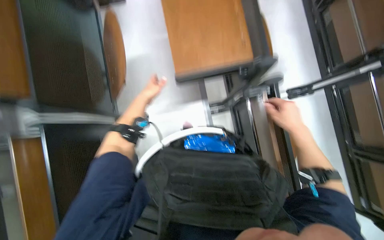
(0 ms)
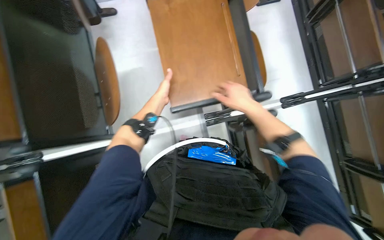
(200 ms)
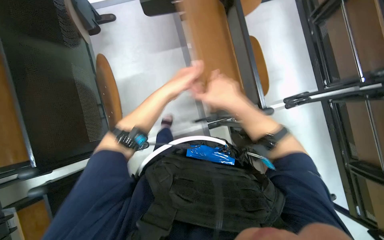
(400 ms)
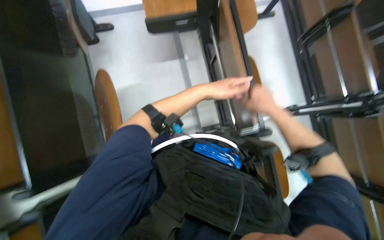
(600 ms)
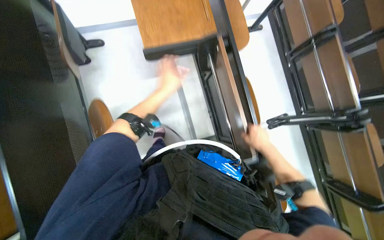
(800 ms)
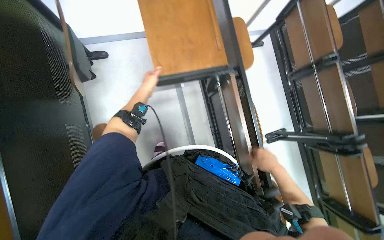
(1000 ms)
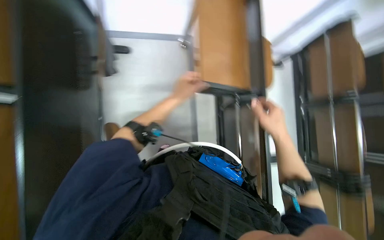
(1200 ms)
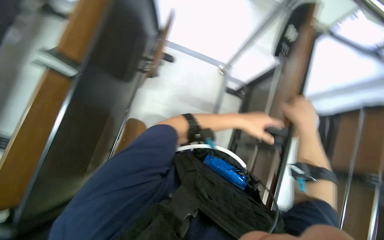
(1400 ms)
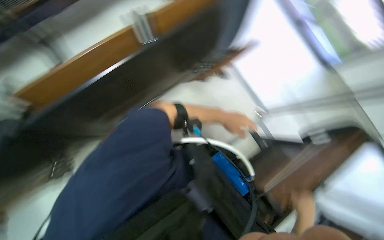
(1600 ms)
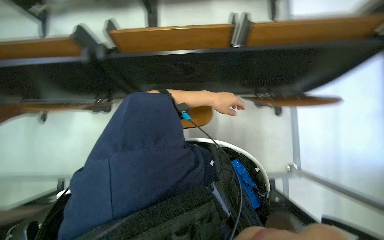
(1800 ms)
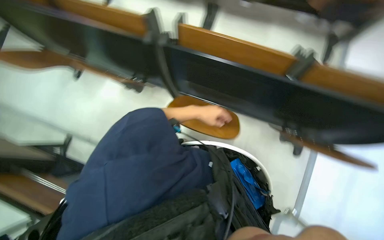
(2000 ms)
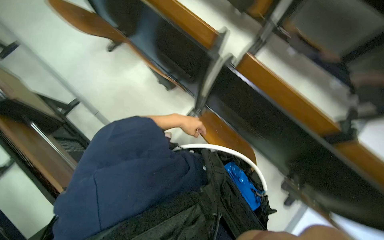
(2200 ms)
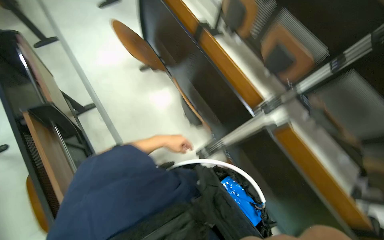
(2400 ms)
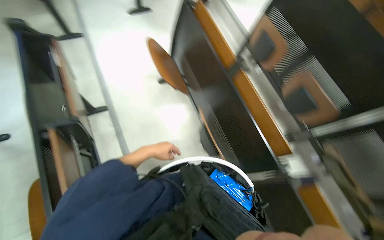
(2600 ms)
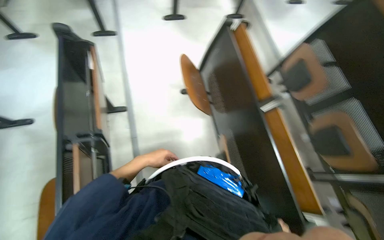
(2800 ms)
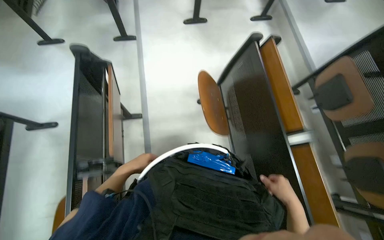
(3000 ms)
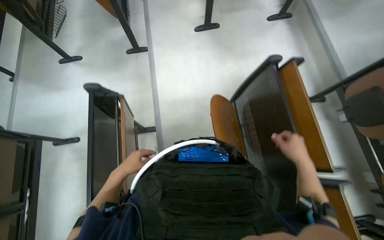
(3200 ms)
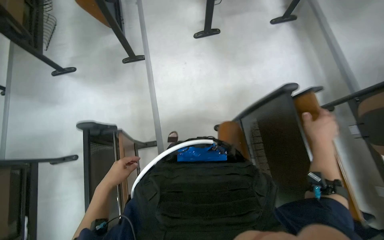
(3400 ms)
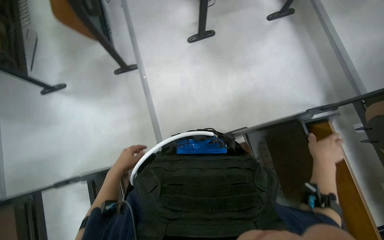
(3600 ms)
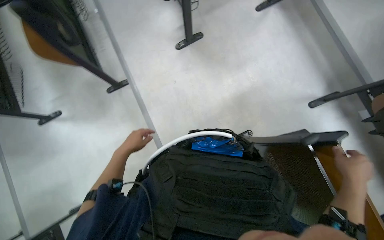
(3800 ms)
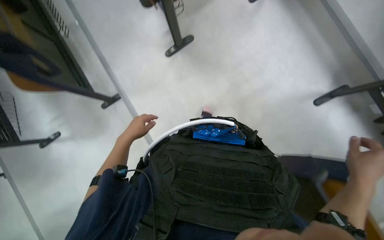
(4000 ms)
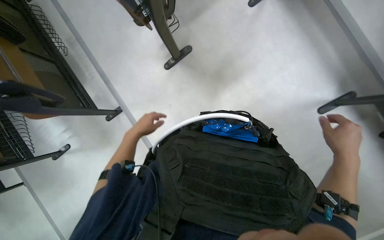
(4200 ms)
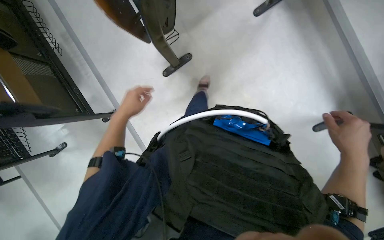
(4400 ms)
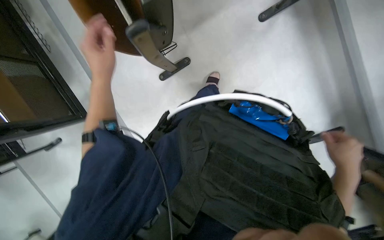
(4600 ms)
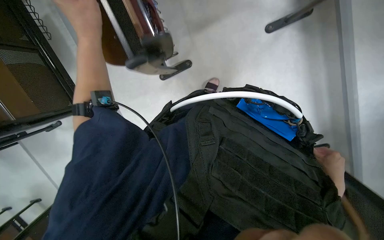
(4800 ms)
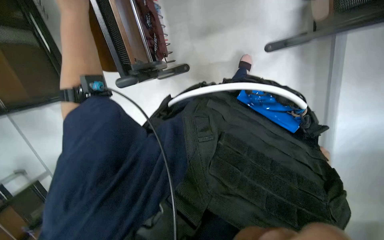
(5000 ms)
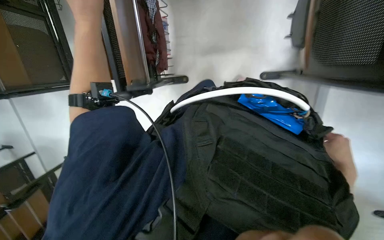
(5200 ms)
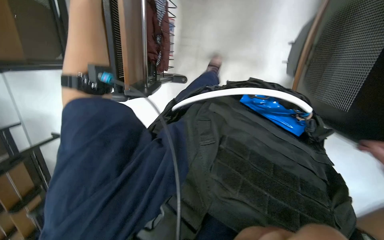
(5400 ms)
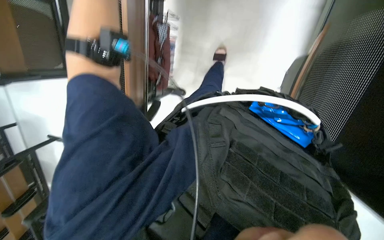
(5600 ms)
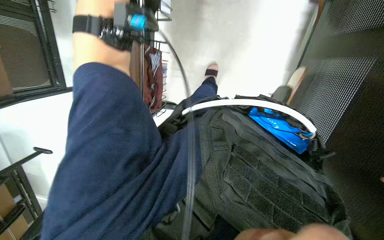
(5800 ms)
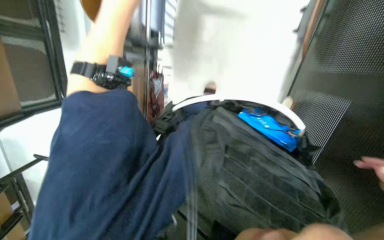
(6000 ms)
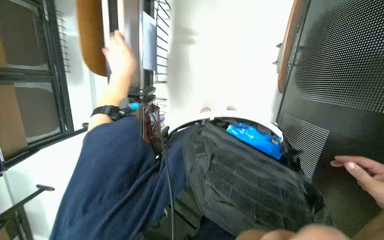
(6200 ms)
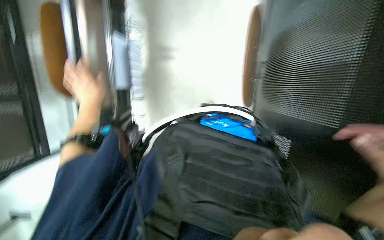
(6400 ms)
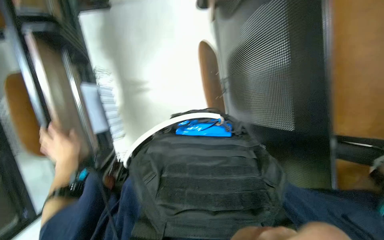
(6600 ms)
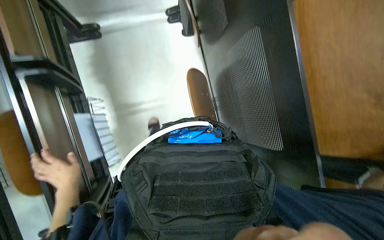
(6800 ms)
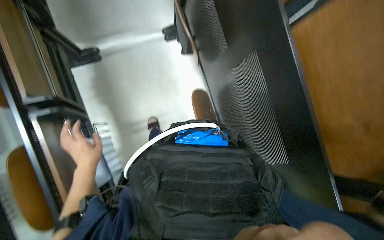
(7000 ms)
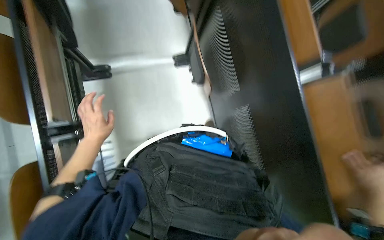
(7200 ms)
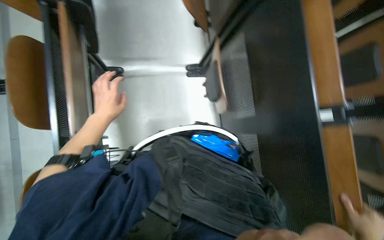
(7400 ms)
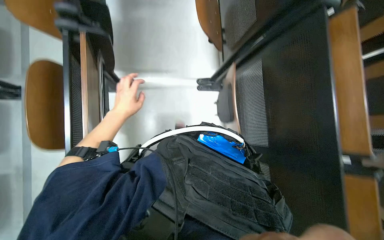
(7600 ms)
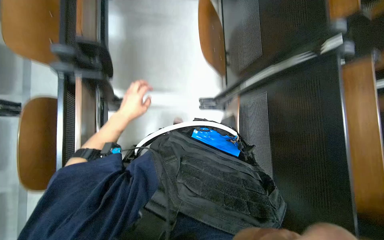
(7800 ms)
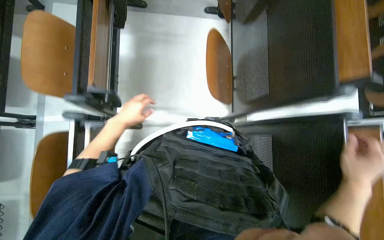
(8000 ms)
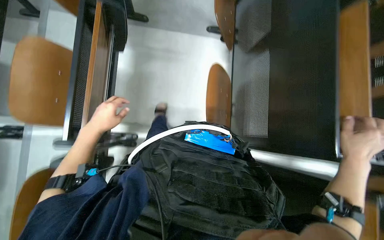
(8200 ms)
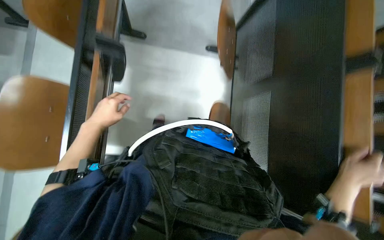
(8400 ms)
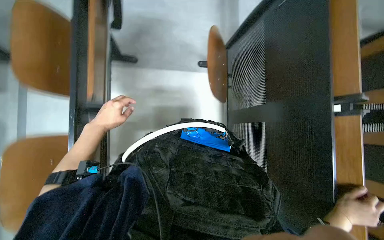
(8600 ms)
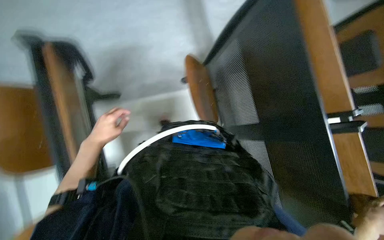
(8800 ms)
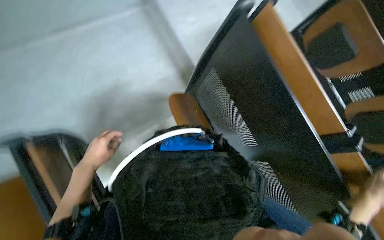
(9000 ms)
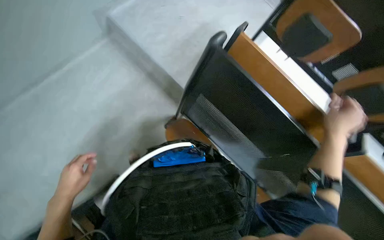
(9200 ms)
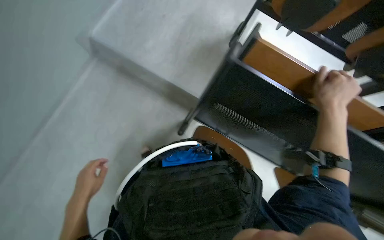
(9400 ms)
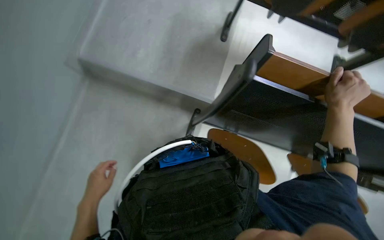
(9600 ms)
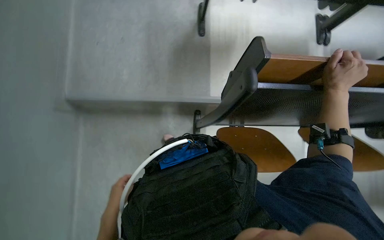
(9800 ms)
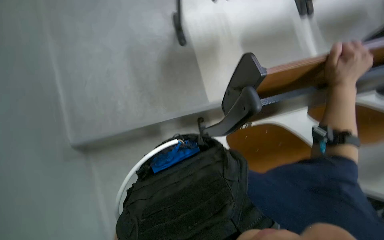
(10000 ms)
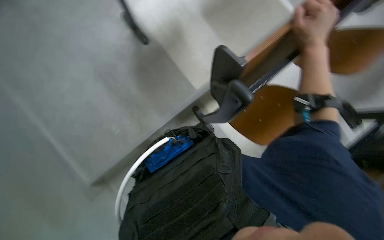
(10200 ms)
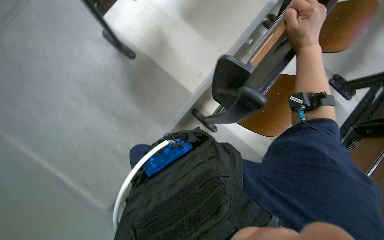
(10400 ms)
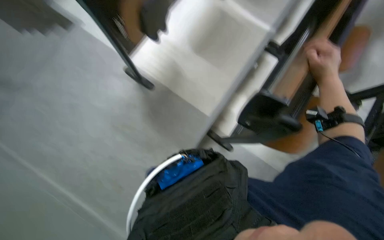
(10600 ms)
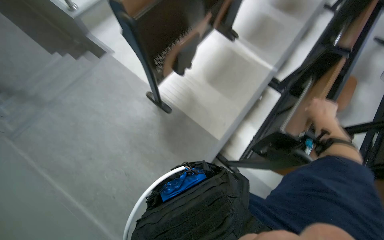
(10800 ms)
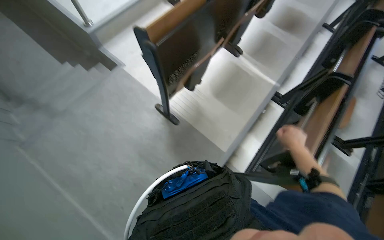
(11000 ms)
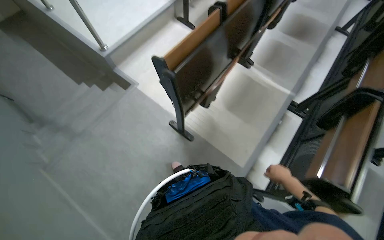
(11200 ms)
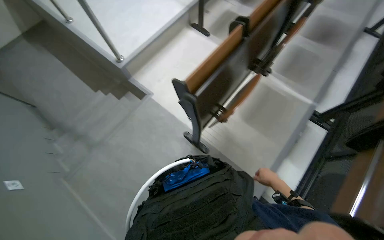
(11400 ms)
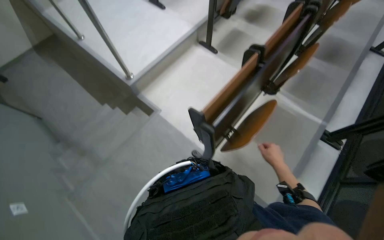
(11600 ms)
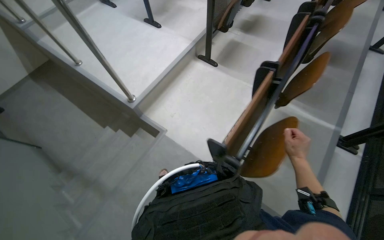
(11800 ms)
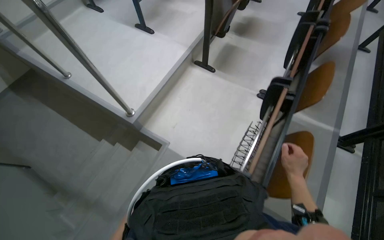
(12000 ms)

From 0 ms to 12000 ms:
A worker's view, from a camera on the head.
Job: organizing items.
The whole recording: Folding down classroom desks. The worker walks through the classroom, folding down the desks.
From 0 ms to 1600 ms: The wearer moves approximately 60 cm. The scene turns about 40 degrees clockwise in the picture.
From 1600 ms to 3000 ms: The head travels approximately 70 cm. The head turns to the left by roughly 75 degrees.
From 3000 ms to 4400 ms: The camera is carried roughly 1.5 m. The view tips downward by roughly 25 degrees.
From 6000 ms to 7600 ms: The camera is carried some 40 cm. The view tilts some 25 degrees upward.
From 7600 ms to 9000 ms: The left hand heads to the left, covering about 10 cm.
From 9000 ms to 10400 ms: Everything in view rotates roughly 45 degrees counterclockwise.
From 10400 ms to 12000 ms: The camera is carried roughly 90 cm. The view tips upward by about 25 degrees.

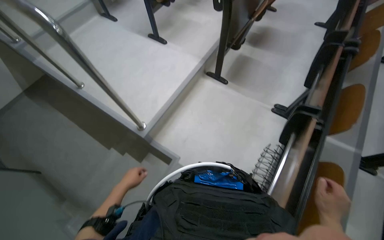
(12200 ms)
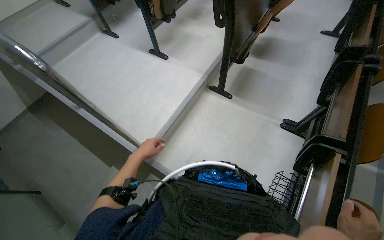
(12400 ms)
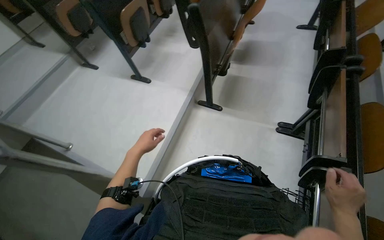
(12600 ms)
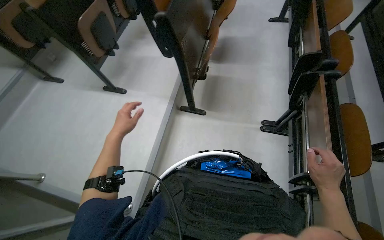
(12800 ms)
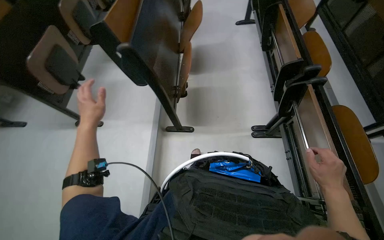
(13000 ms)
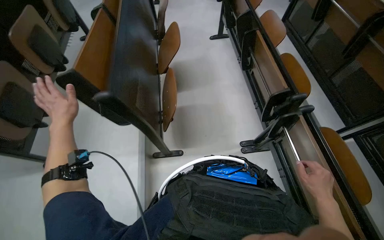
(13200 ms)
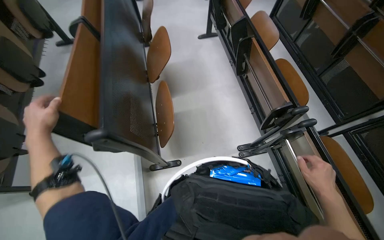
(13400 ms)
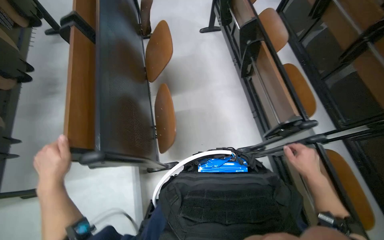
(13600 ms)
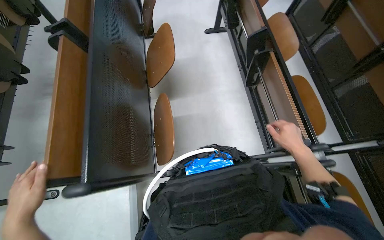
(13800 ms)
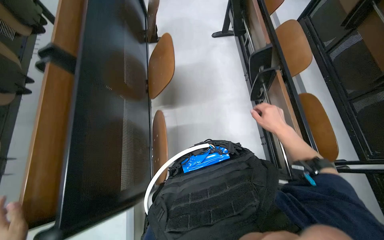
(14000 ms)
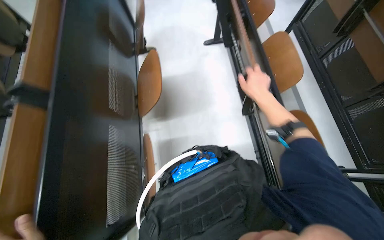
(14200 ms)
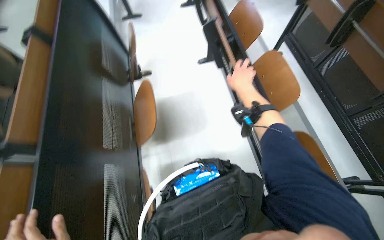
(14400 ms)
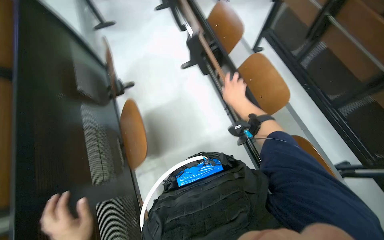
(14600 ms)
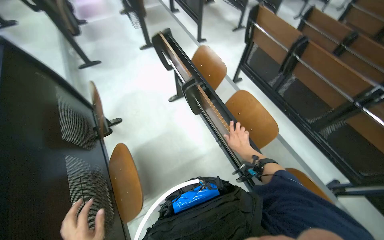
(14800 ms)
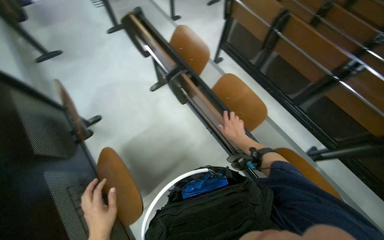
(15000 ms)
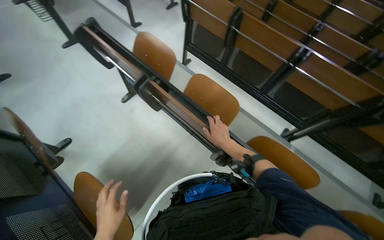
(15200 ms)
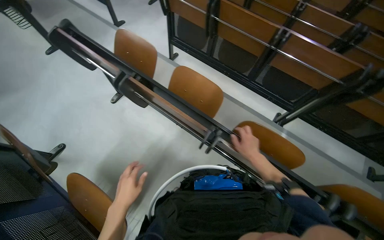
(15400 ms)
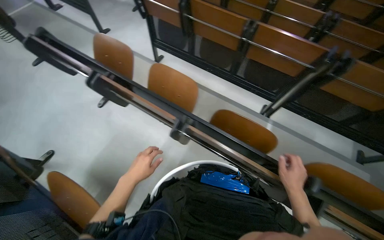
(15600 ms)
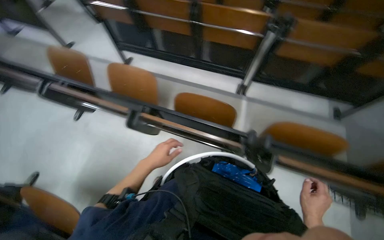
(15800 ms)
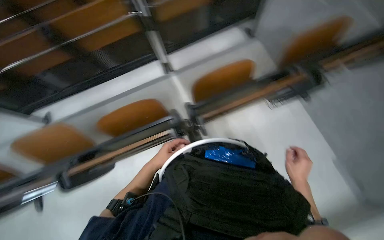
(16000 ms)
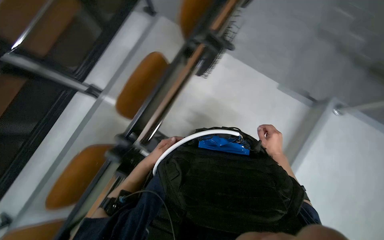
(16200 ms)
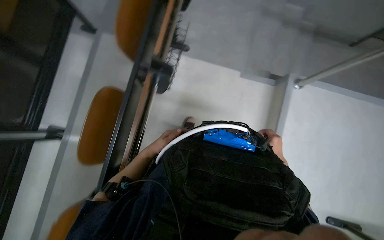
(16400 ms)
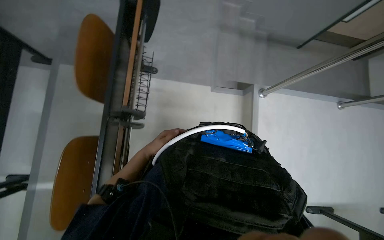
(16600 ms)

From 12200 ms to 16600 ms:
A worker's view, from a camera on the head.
Job: organizing items.
The whole recording: Folding down classroom desks. The worker walks through the classroom, folding down the desks.
From 12200 ms to 13600 ms: The camera is carried about 1 m. The wearer's head swings approximately 45 degrees to the right.
From 13600 ms to 15200 ms: The camera is carried about 60 cm. The head turns to the right by roughly 35 degrees.

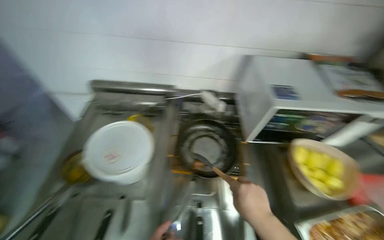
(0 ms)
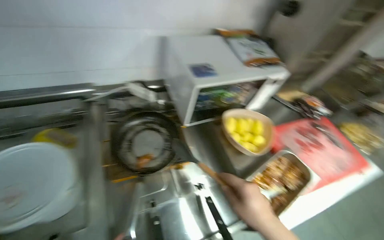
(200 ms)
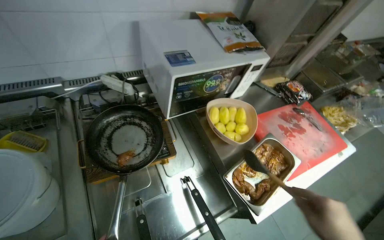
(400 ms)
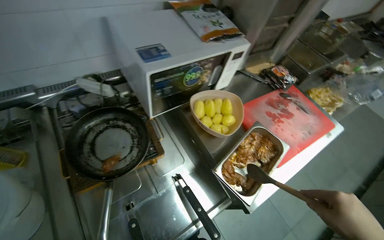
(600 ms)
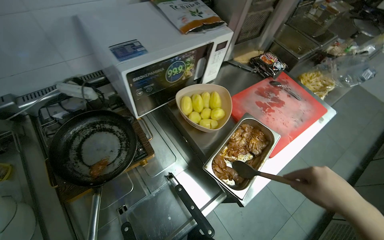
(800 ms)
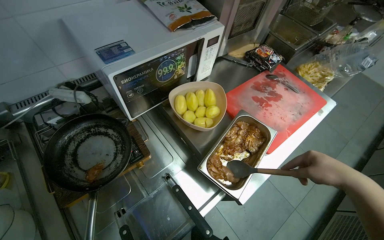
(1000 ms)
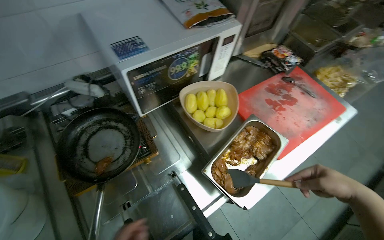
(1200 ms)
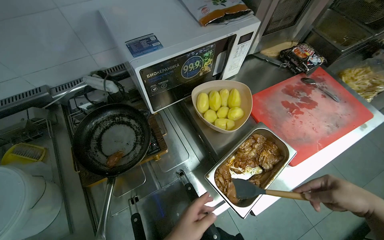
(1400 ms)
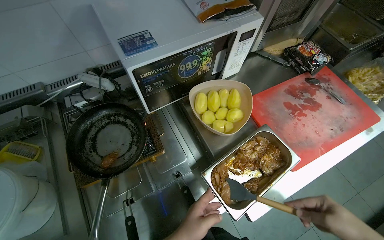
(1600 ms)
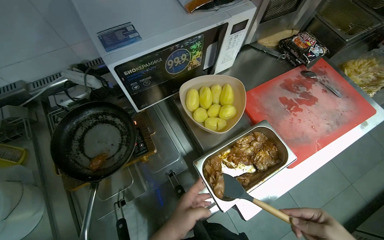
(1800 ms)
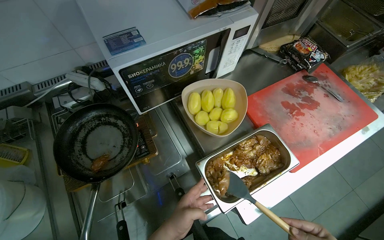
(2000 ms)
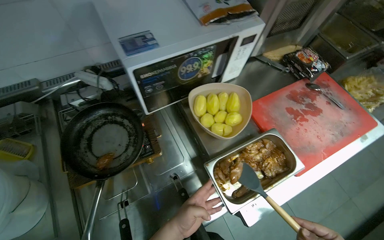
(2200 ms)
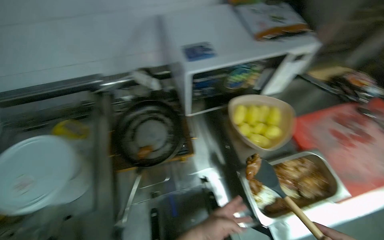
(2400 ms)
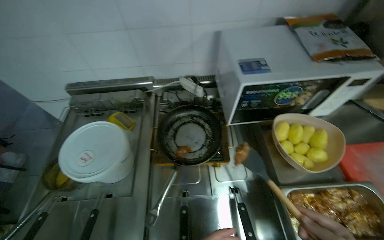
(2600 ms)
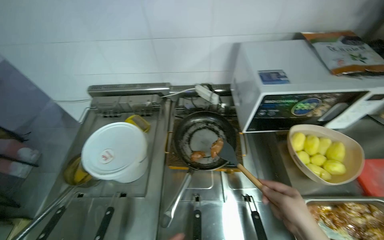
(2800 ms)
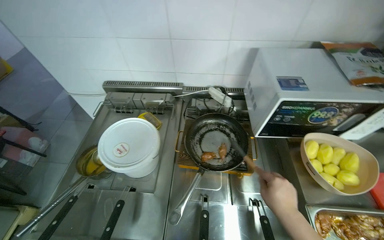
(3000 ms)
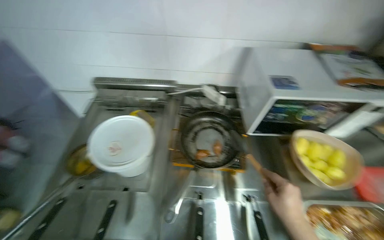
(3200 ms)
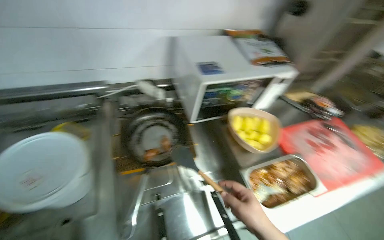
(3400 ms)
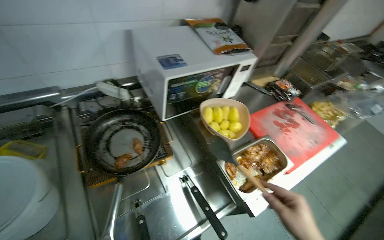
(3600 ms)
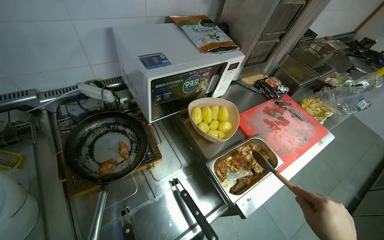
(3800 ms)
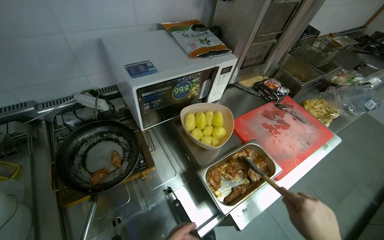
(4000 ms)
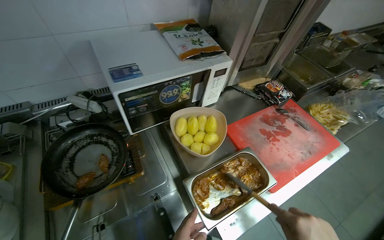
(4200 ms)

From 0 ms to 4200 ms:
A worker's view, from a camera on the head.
Job: cooking food.
The whole recording: Cooking and transferring meat. The worker cooks meat in a pan and transfers it to a metal container using a spatula.
From 0 ms to 1400 ms: The wearer's head swings about 30 degrees to the right. The camera pitches downward, by approximately 15 degrees.
From 1400 ms to 2800 ms: The wearer looks about 30 degrees further to the left.
From 2800 ms to 4200 ms: The head turns to the right by some 30 degrees.
